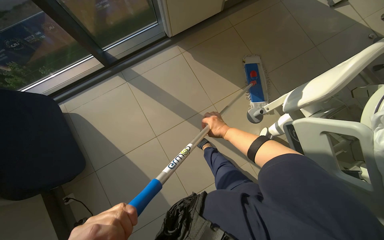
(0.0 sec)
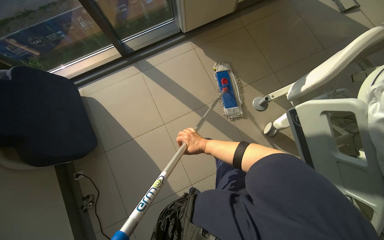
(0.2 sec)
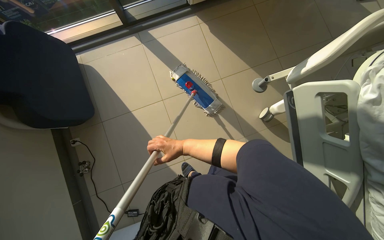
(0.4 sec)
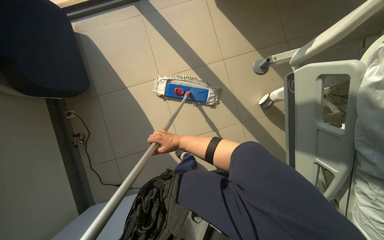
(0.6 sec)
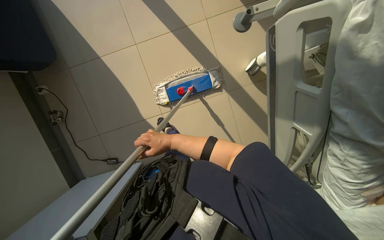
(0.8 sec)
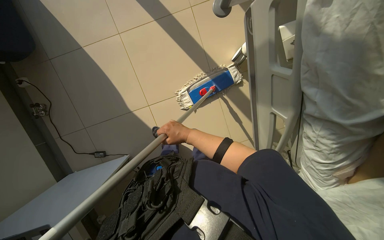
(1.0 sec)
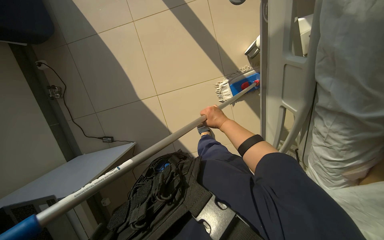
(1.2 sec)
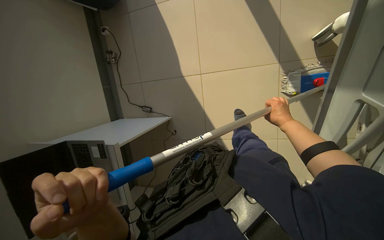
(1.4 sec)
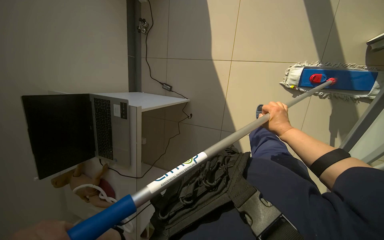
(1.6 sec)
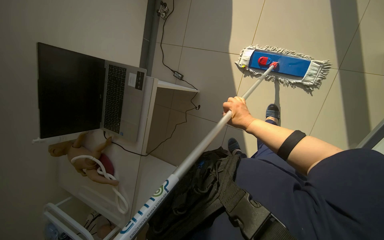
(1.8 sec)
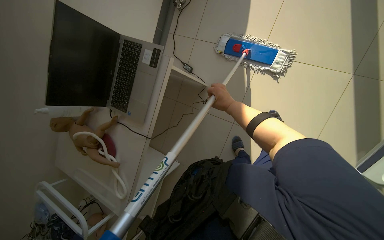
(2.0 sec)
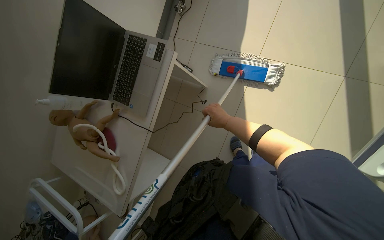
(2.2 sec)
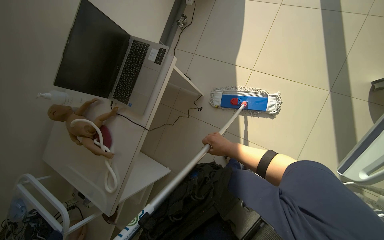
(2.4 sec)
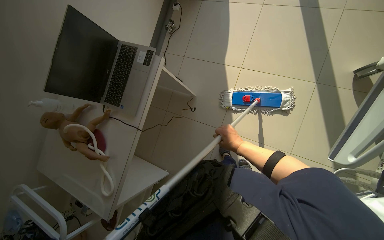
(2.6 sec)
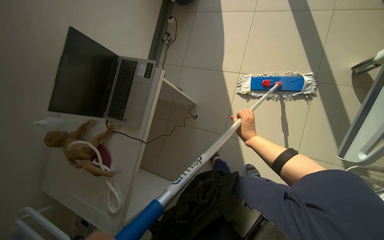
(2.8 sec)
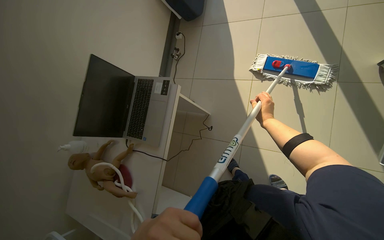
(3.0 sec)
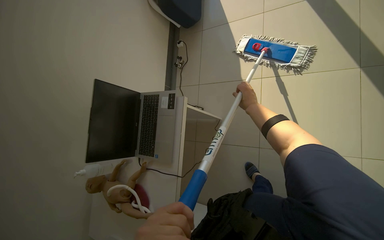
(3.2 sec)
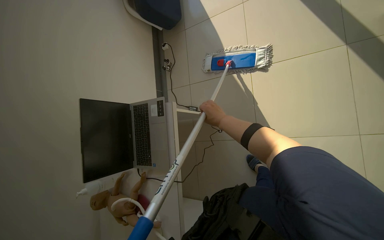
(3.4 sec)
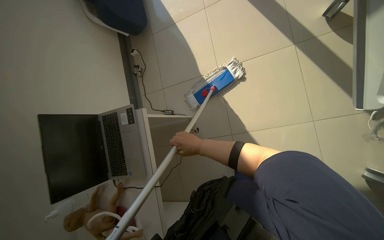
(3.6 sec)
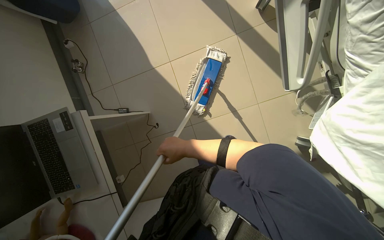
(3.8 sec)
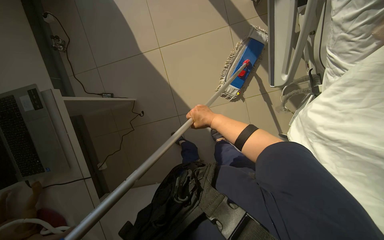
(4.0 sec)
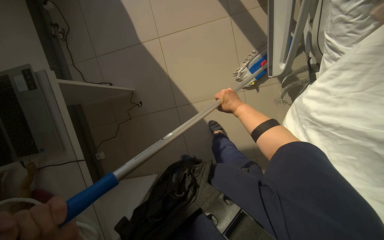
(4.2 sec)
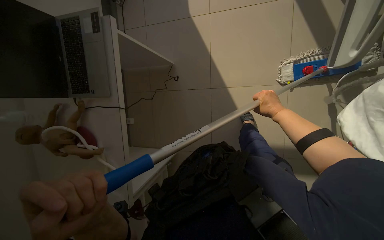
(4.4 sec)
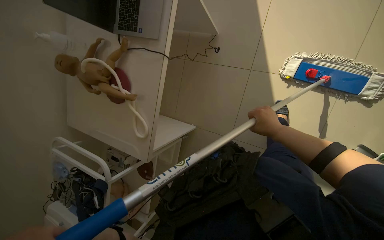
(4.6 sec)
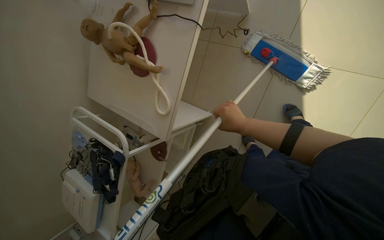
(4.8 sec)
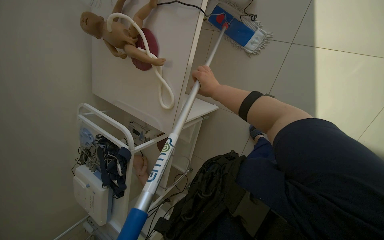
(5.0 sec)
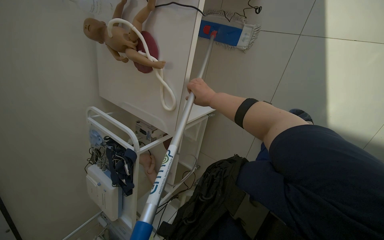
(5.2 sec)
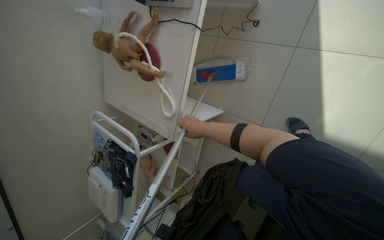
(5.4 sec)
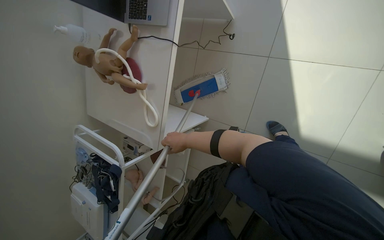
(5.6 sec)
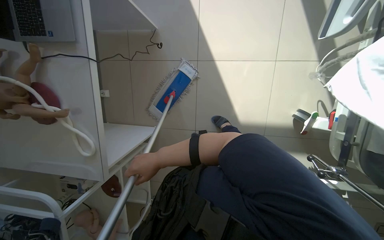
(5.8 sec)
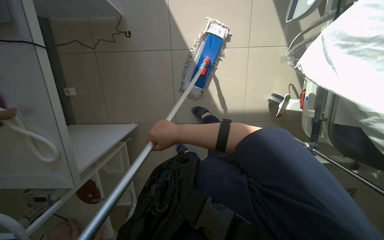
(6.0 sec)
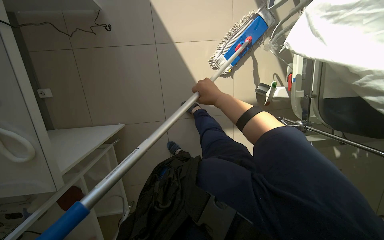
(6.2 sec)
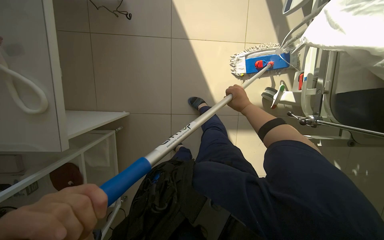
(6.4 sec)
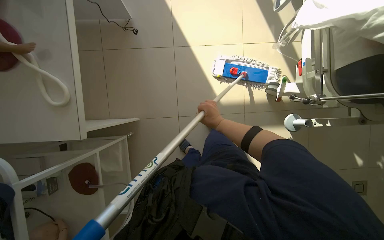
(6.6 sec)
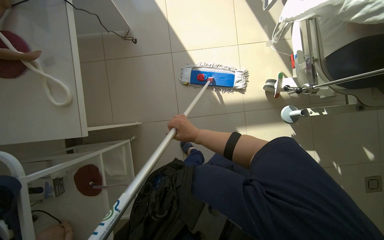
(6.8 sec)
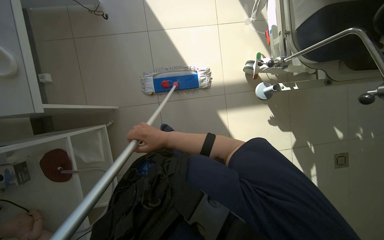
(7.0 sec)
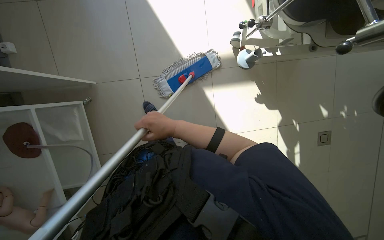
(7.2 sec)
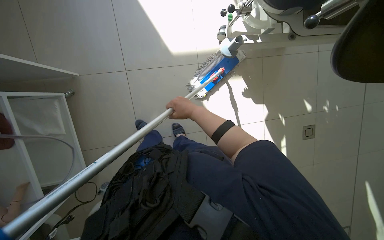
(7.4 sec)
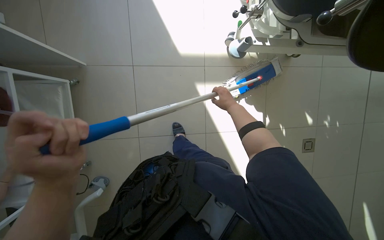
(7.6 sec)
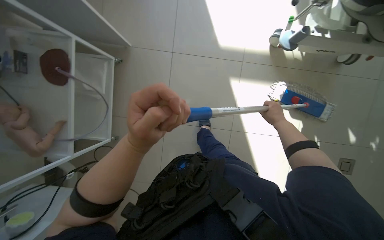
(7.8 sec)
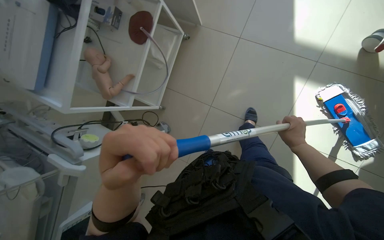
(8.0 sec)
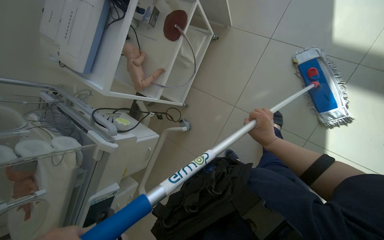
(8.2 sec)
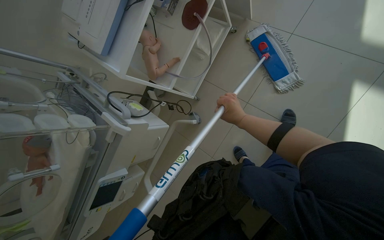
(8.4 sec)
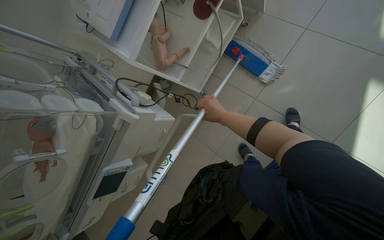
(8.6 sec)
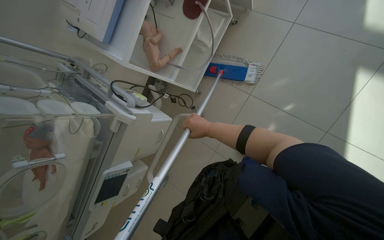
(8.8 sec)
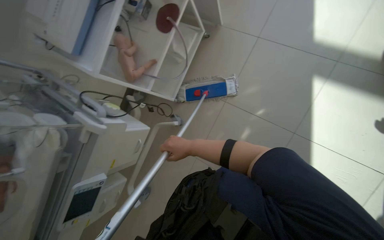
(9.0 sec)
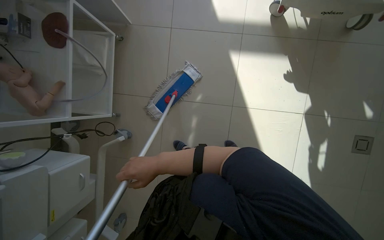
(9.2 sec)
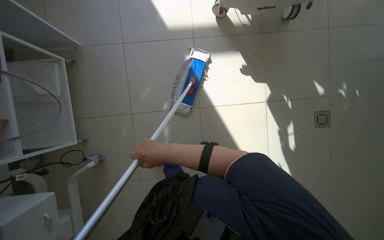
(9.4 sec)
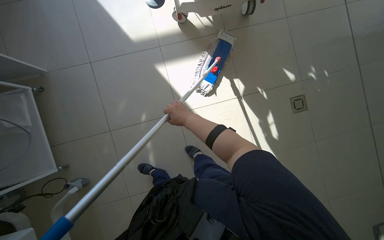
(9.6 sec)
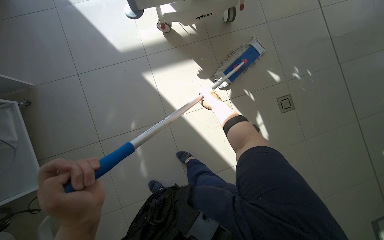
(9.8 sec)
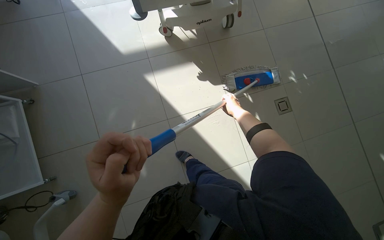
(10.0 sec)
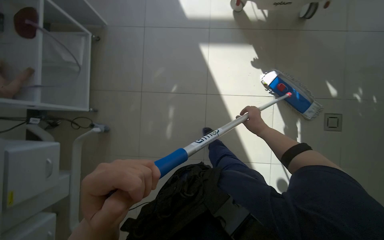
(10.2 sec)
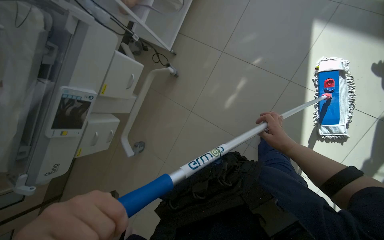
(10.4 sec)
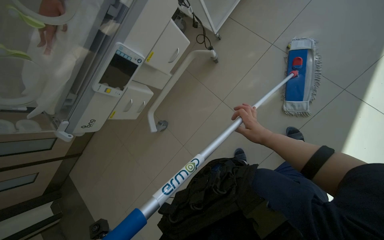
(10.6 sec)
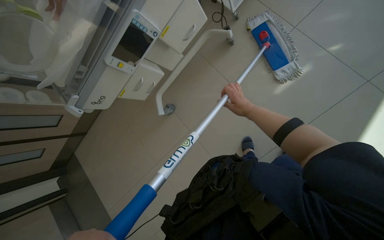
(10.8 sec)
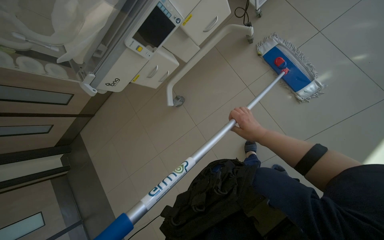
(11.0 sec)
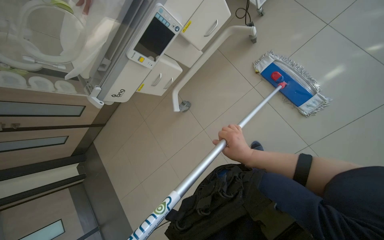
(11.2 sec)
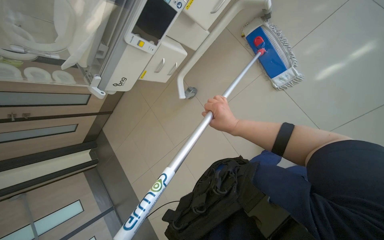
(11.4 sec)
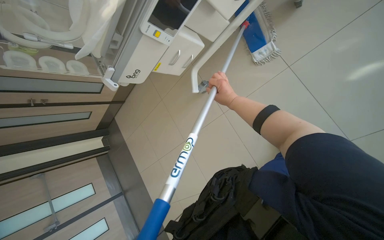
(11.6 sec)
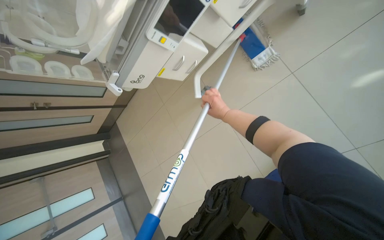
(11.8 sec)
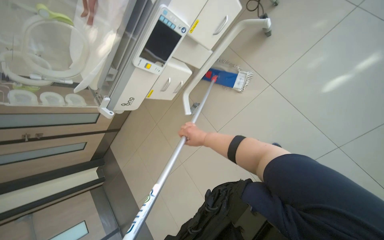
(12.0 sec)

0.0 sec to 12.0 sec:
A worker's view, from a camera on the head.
Job: mopping floor.
The whole recording: Mopping the room floor. The worker mops the tiled floor in the room, moving around furniture and equipment.
0.0 sec to 1.6 sec: The camera travels some 60 cm. The head rotates approximately 45 degrees to the left. The view tips downward by approximately 30 degrees.
1.6 sec to 3.0 sec: The view tilts roughly 15 degrees upward. The right hand goes to the left and returns, approximately 30 cm each way.
3.0 sec to 4.4 sec: The head rotates approximately 15 degrees to the right.
6.0 sec to 7.6 sec: The camera travels approximately 70 cm.
7.6 sec to 9.0 sec: The head turns to the left by approximately 40 degrees.
10.4 sec to 12.0 sec: The wearer's head swings some 25 degrees to the left. The right hand is displaced to the left and farther from the camera by about 70 cm.

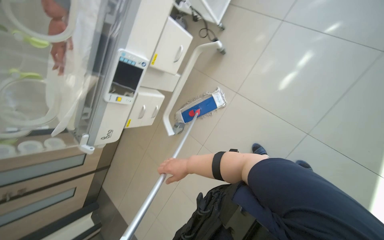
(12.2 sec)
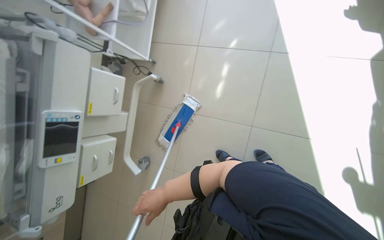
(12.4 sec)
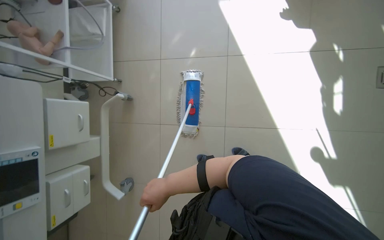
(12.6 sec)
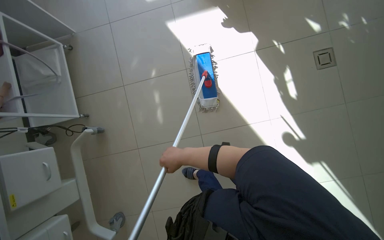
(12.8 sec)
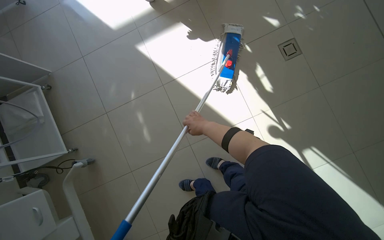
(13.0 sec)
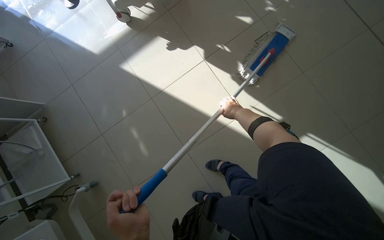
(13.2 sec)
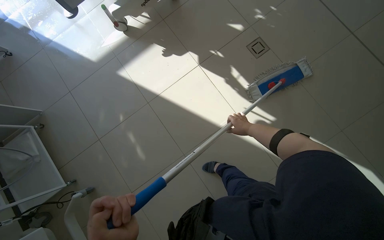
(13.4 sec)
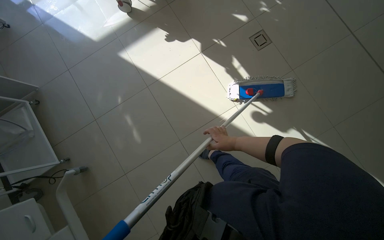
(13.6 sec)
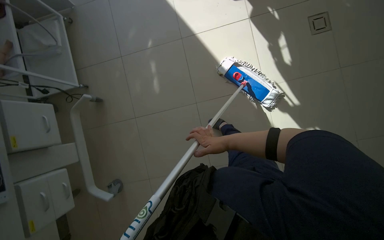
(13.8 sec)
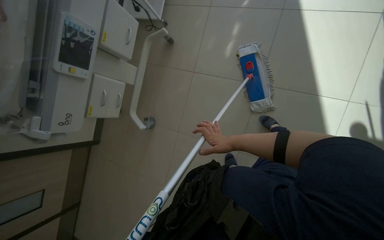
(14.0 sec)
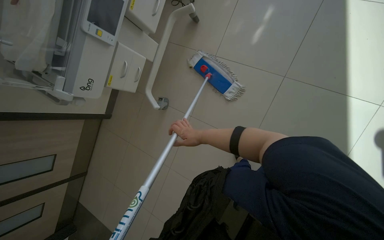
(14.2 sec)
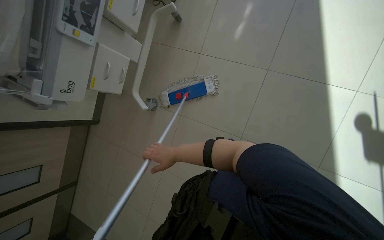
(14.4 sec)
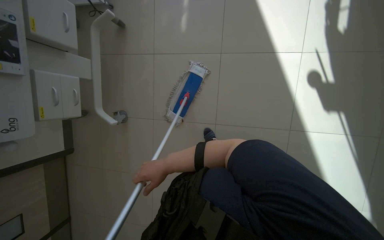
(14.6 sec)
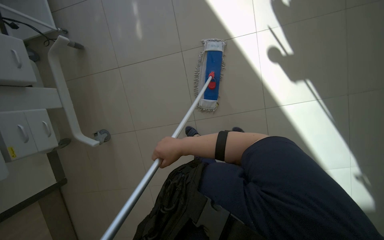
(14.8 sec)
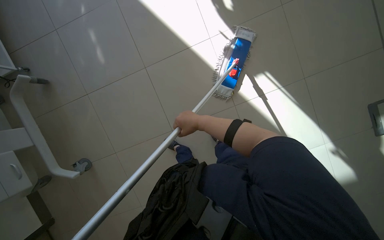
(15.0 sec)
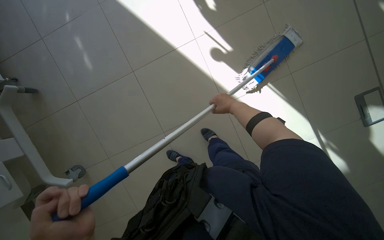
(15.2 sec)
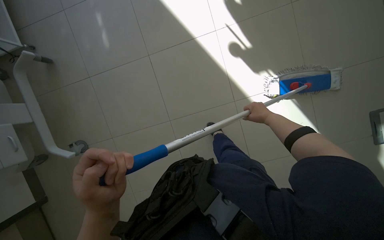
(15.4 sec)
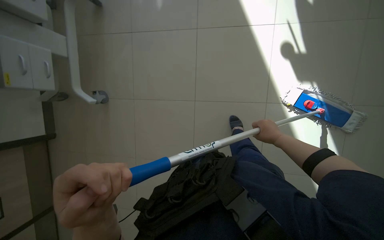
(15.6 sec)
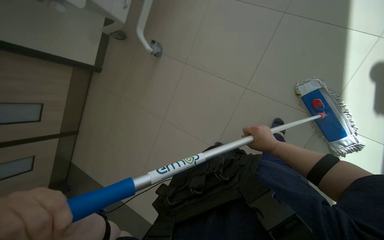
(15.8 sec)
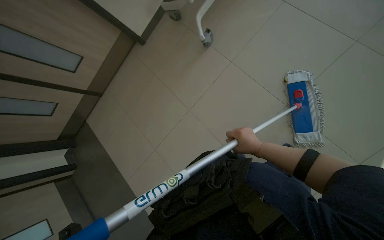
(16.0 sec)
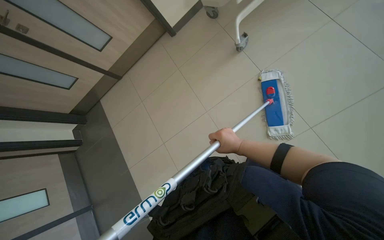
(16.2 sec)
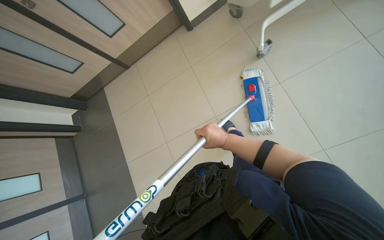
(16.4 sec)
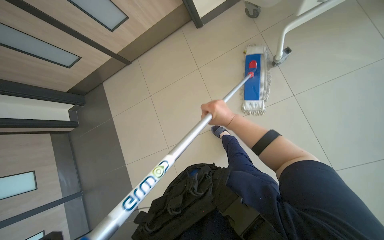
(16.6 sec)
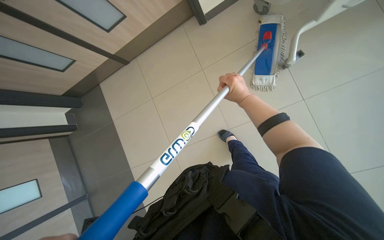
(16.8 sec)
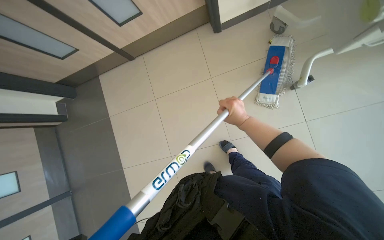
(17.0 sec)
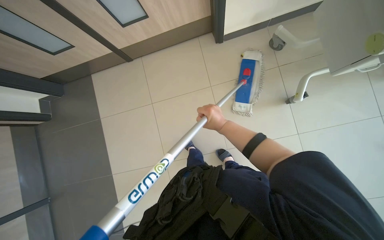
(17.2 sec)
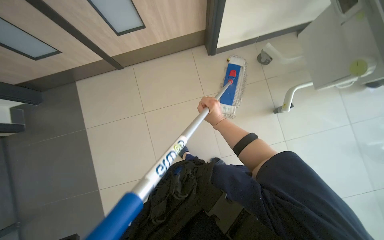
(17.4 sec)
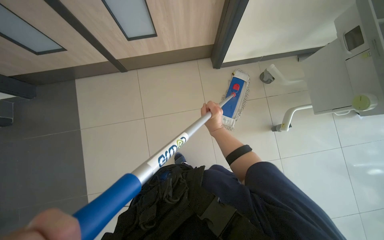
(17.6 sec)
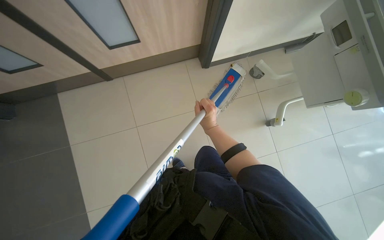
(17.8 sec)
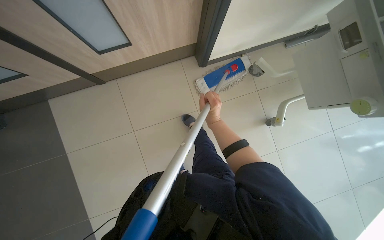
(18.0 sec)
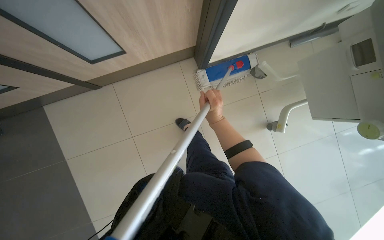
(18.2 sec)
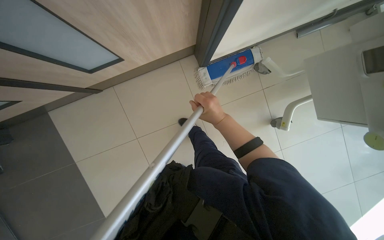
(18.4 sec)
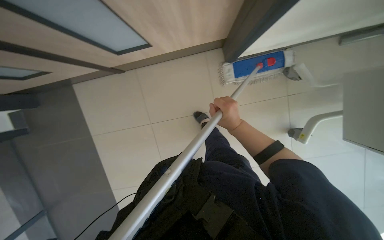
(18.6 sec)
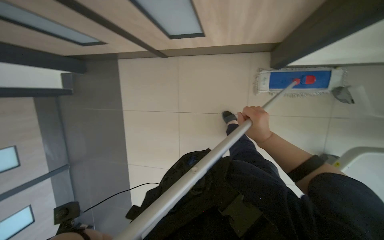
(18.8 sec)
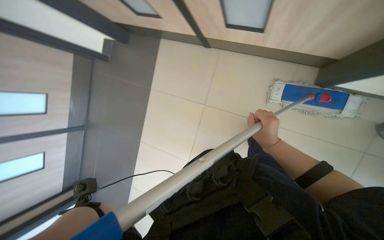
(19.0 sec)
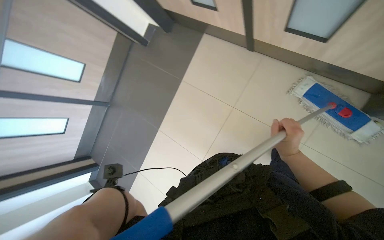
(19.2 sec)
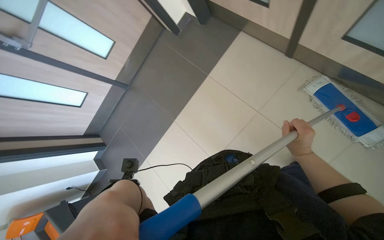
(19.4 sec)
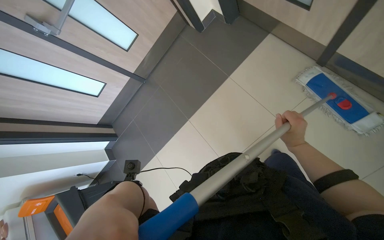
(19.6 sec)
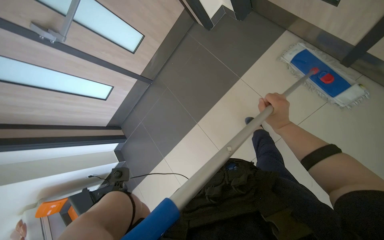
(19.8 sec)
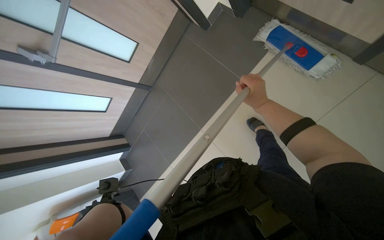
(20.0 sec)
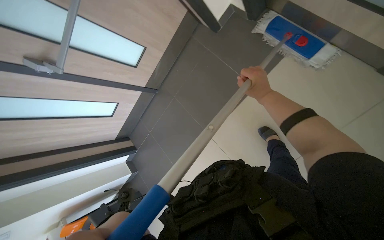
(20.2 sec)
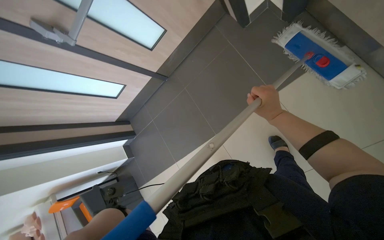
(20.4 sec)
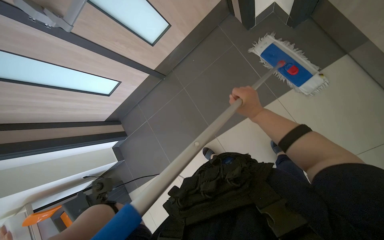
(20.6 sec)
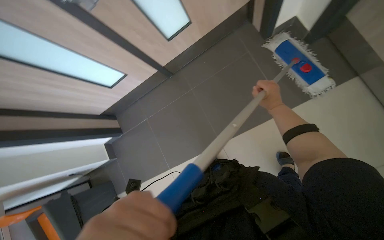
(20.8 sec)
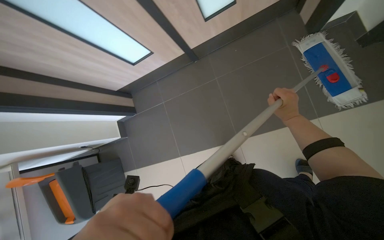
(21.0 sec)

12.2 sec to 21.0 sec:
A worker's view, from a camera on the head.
Job: mopping floor.
The whole recording: Mopping the room floor. The worker mops the tiled floor in the room, moving around furniture and equipment.
12.2 sec to 13.6 sec: The camera is carried approximately 50 cm. The wearer's head swings roughly 70 degrees to the right. The camera pitches upward, by approximately 25 degrees.
13.6 sec to 15.2 sec: The camera is carried approximately 60 cm.
15.2 sec to 16.6 sec: The camera travels roughly 60 cm. The wearer looks some 20 degrees further downward. Everything in view rotates roughly 45 degrees clockwise.
16.6 sec to 18.0 sec: The camera travels approximately 70 cm. The camera sweeps to the right, by roughly 25 degrees.
19.6 sec to 21.0 sec: The wearer moves some 80 cm. The wearer looks some 10 degrees further downward.
